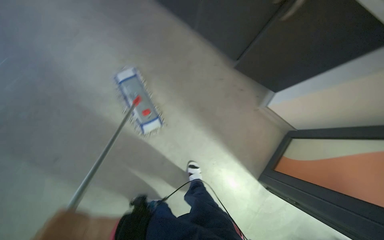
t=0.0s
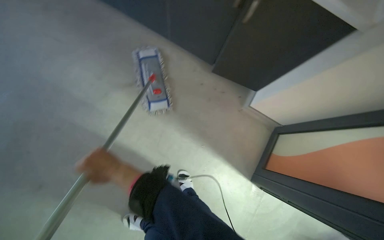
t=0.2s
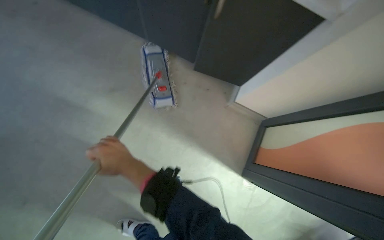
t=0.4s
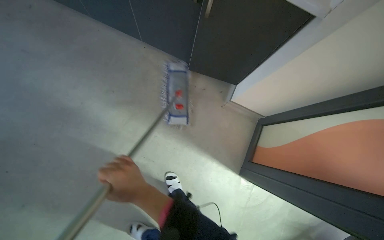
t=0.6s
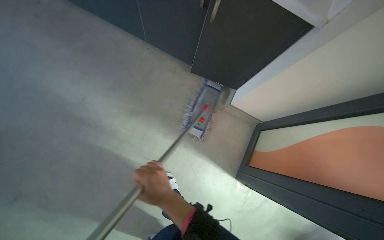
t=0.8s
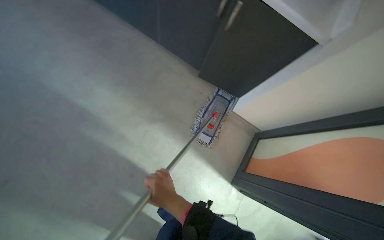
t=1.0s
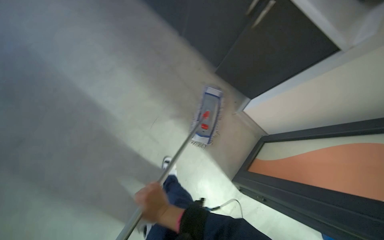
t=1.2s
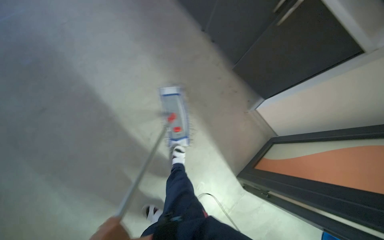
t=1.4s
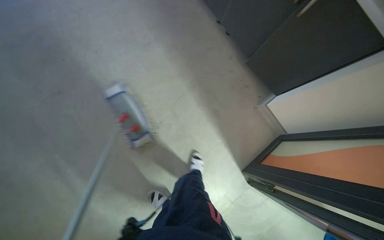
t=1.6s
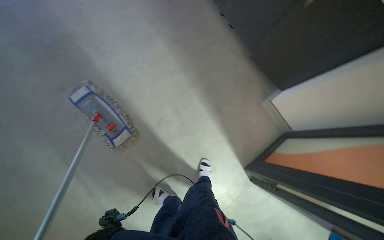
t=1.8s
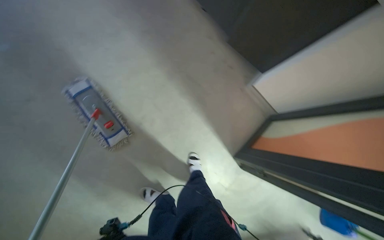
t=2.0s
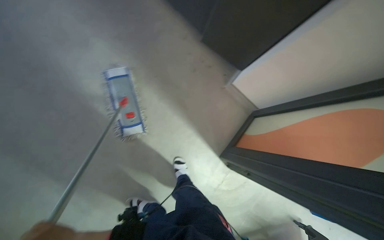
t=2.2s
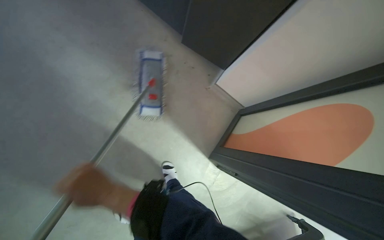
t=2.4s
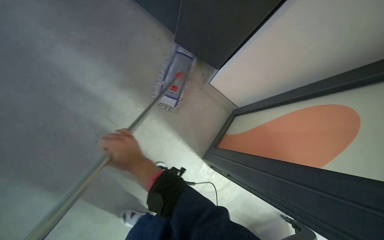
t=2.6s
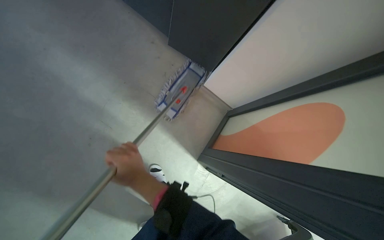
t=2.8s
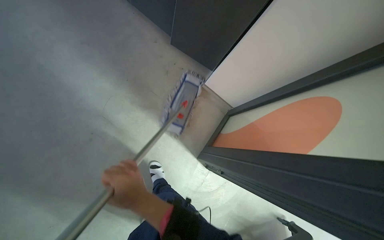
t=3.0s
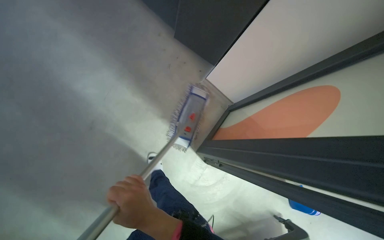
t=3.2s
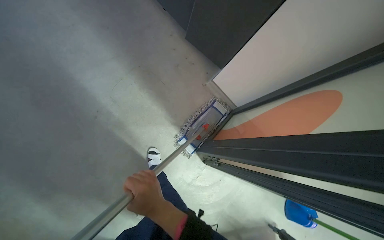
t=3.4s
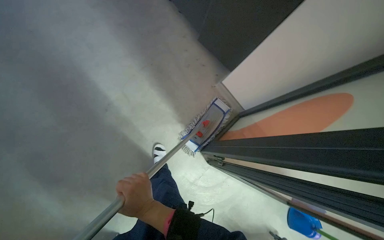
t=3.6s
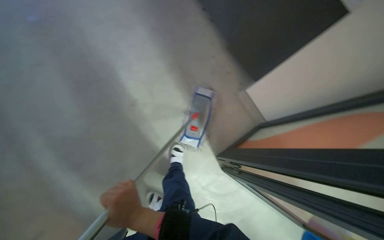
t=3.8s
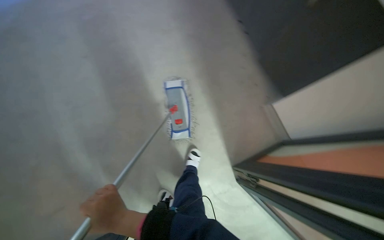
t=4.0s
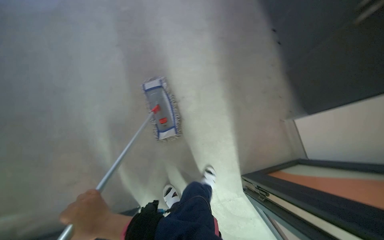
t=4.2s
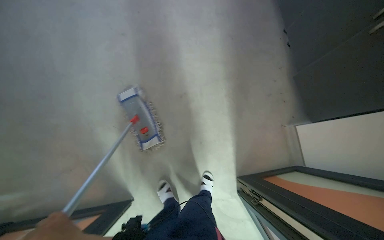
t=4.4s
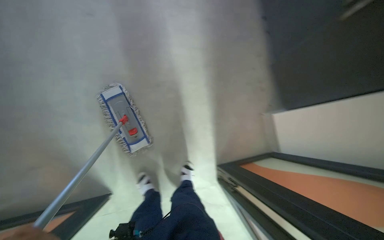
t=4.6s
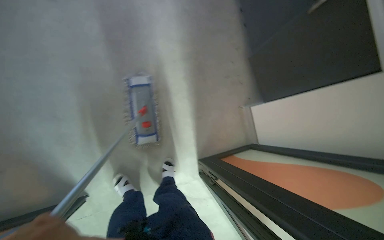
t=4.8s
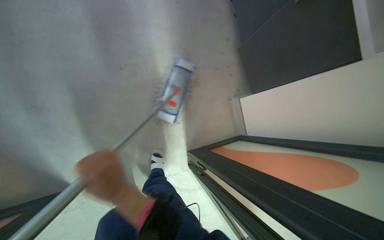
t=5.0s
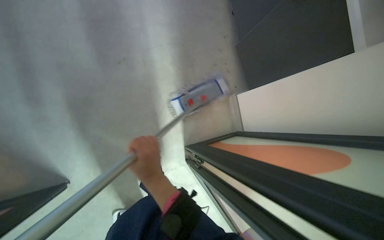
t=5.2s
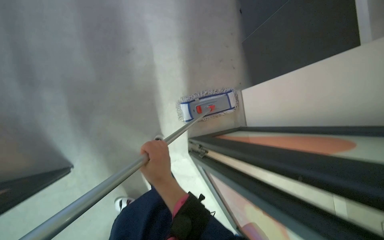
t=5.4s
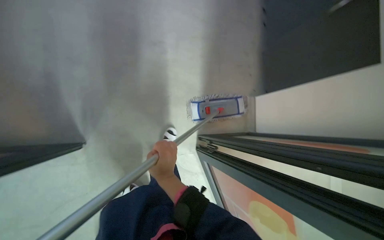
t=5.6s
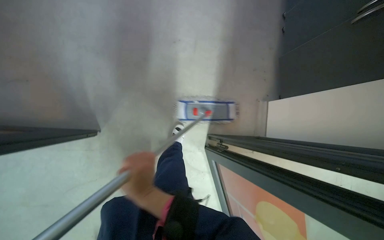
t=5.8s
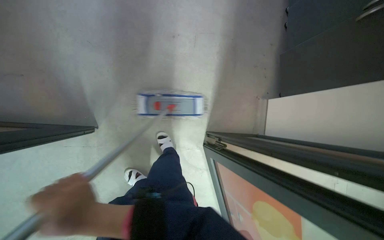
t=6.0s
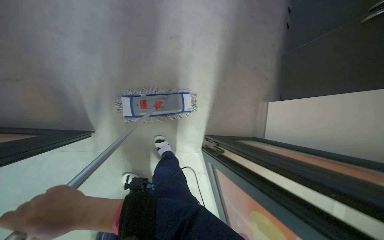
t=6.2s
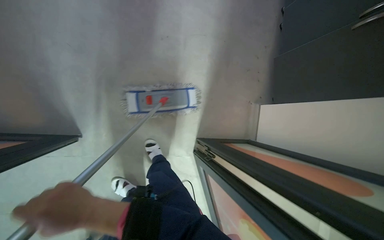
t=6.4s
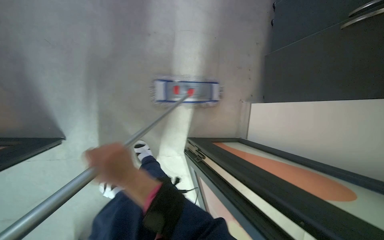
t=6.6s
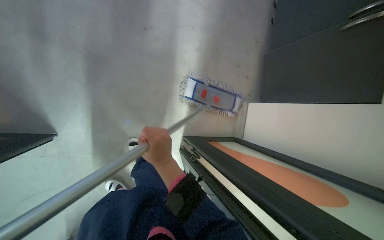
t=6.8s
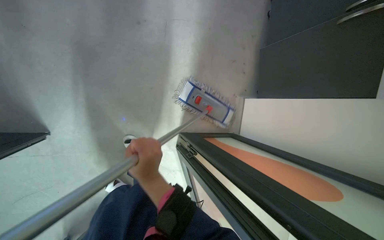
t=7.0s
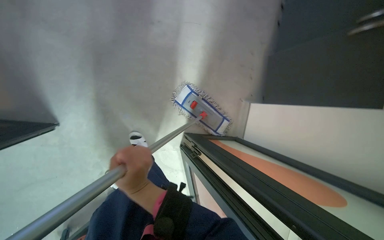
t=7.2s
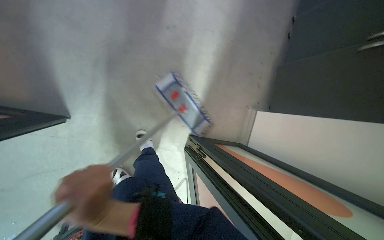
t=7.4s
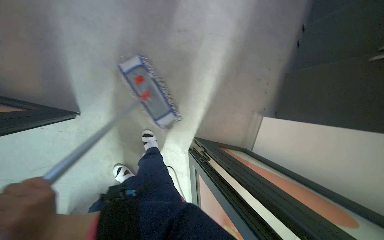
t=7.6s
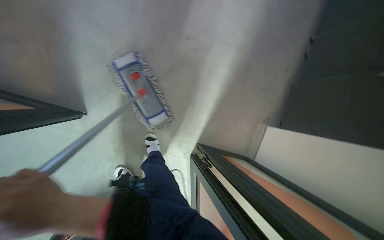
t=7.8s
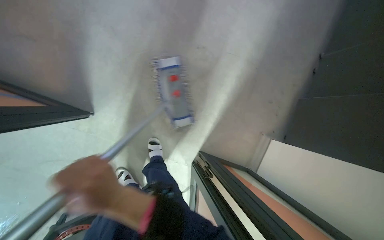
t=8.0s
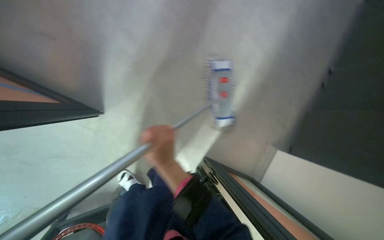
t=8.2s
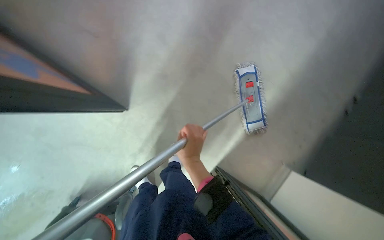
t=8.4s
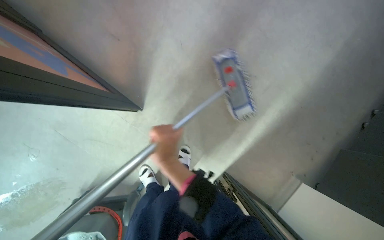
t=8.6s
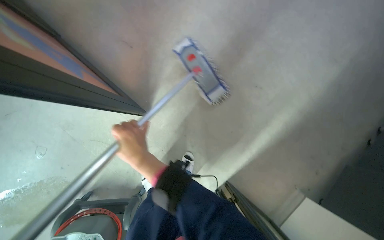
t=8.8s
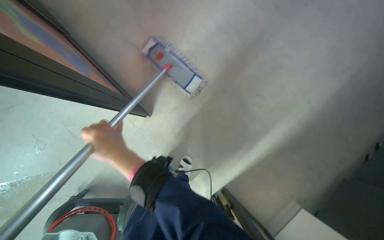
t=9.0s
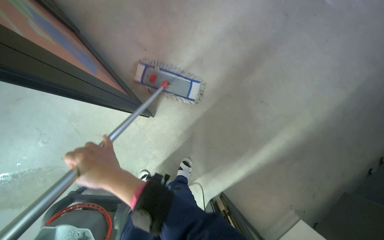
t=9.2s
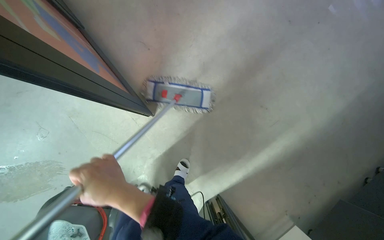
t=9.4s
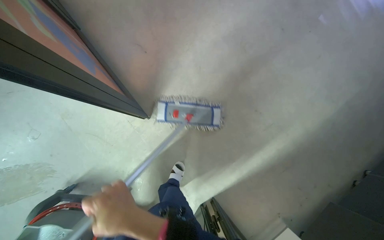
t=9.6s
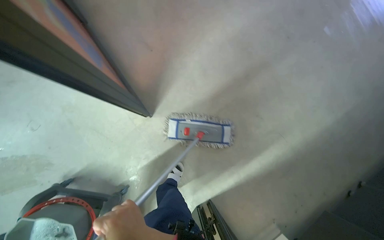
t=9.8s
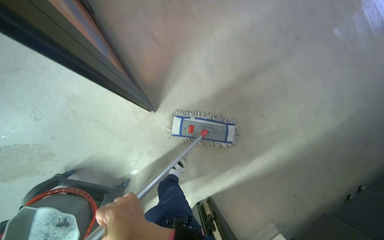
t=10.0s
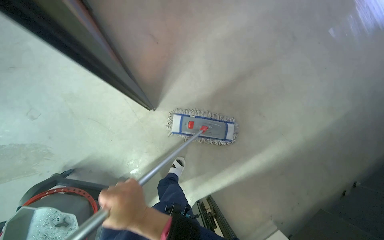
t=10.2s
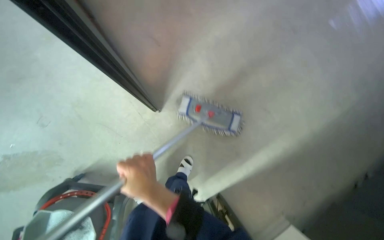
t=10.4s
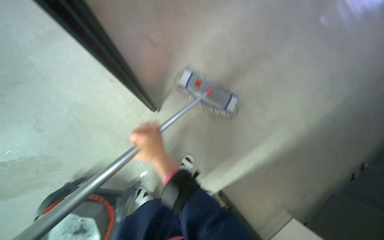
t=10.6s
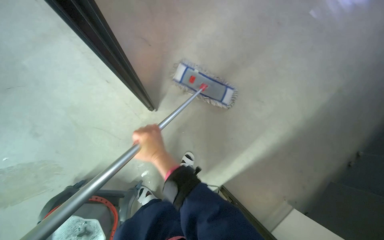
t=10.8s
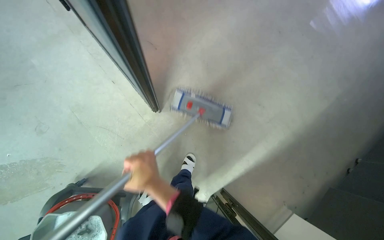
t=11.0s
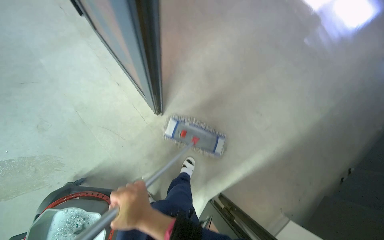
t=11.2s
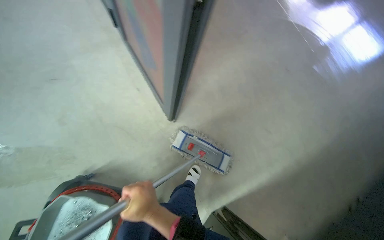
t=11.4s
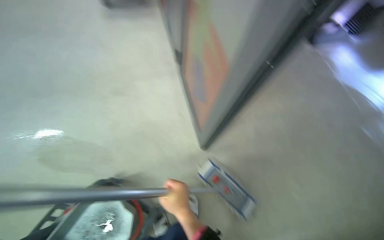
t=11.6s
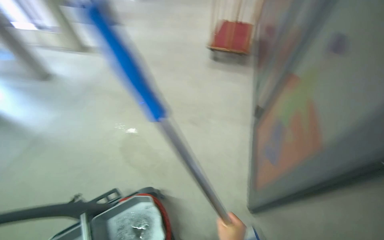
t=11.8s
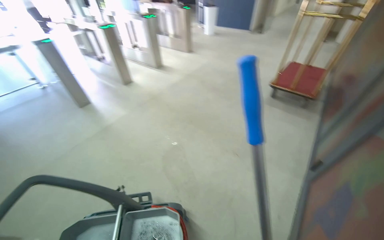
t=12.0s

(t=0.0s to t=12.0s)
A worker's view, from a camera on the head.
Job: mopping floor.
The whole recording: Mopping kitchen floor. The worker mops the kitchen floor with a flat mop, moving around furniture and opening a sliding door to continue the task.
t=3.0s - t=4.4s: The wearer's head swings about 45 degrees to the left.
t=7.6s - t=9.0s: Everything in view rotates roughly 30 degrees clockwise. The left hand is displaced up the picture and farther from the camera by approximately 15 cm, and goes to the right and returns, roughly 20 cm each way.
t=9.0s - t=10.4s: The left hand moves down the picture, some 15 cm.
t=10.4s - t=12.0s: The head travels roughly 50 cm. The head turns to the left by approximately 70 degrees. The view tips upward by approximately 45 degrees.

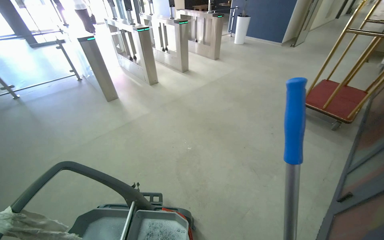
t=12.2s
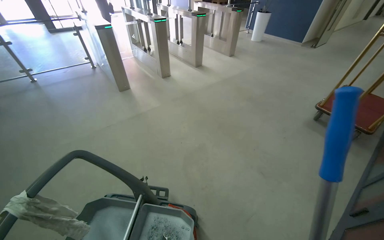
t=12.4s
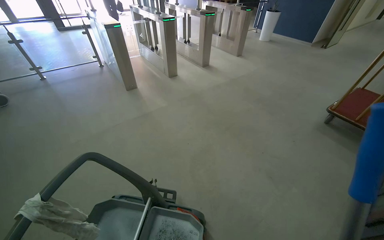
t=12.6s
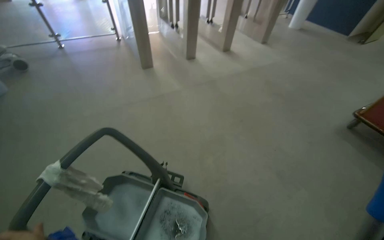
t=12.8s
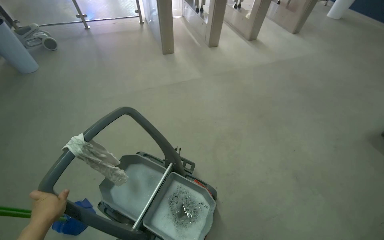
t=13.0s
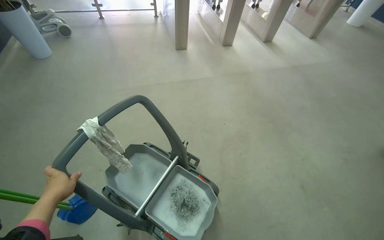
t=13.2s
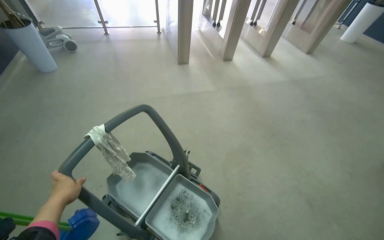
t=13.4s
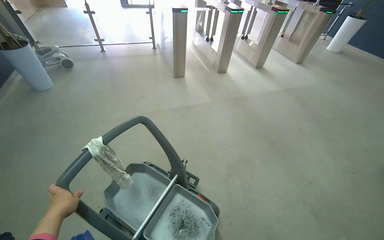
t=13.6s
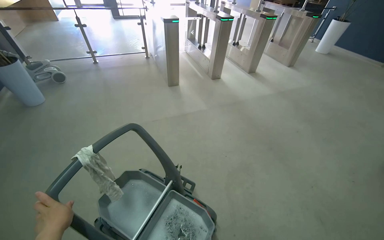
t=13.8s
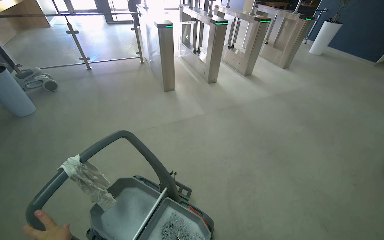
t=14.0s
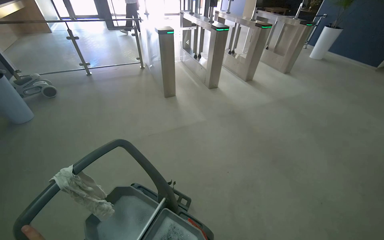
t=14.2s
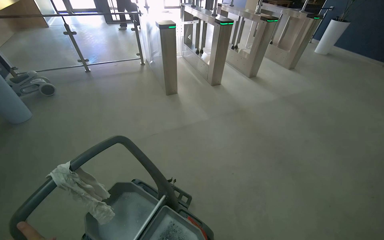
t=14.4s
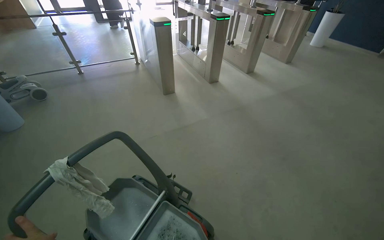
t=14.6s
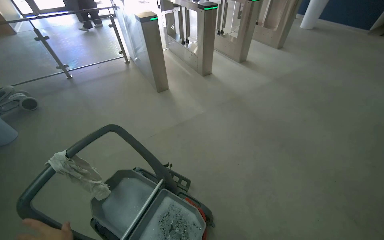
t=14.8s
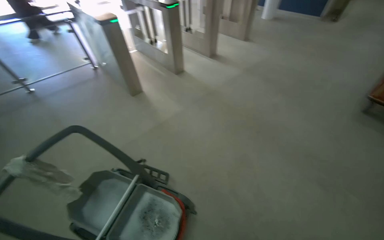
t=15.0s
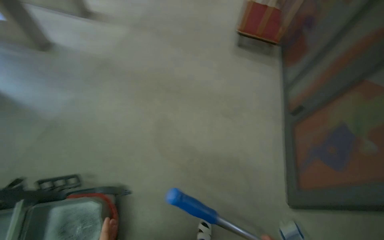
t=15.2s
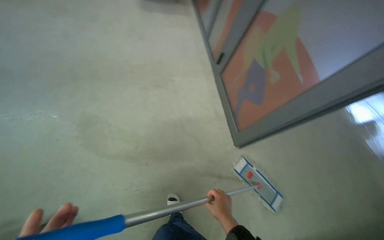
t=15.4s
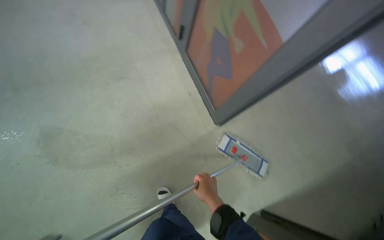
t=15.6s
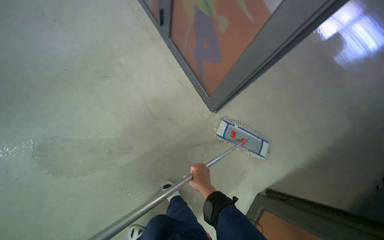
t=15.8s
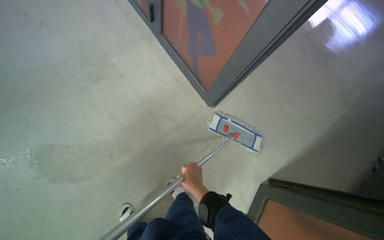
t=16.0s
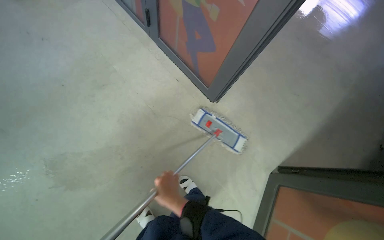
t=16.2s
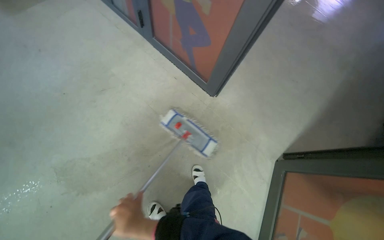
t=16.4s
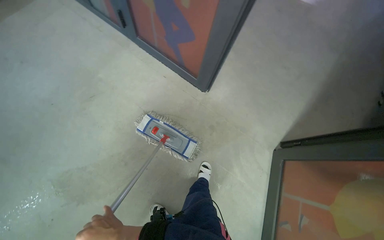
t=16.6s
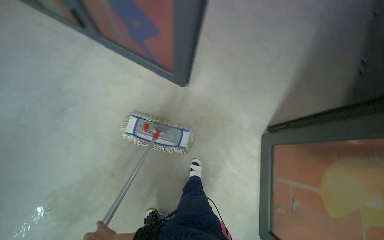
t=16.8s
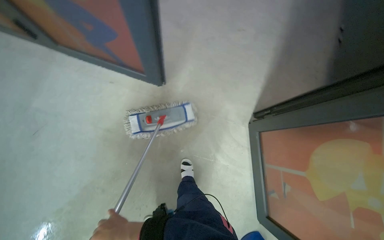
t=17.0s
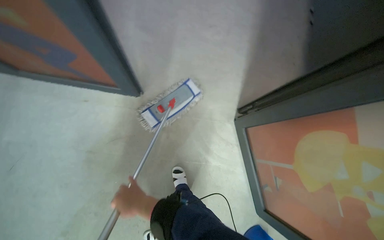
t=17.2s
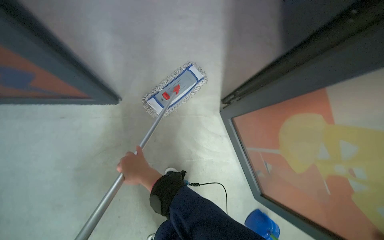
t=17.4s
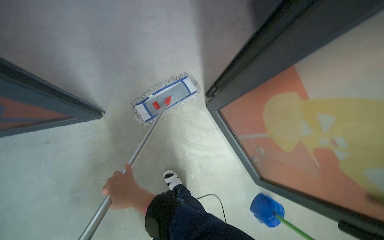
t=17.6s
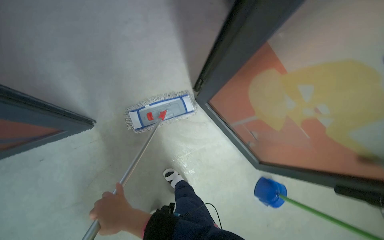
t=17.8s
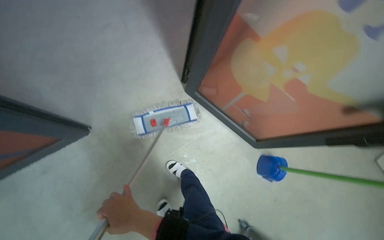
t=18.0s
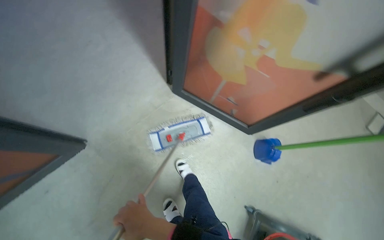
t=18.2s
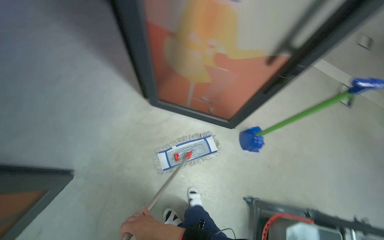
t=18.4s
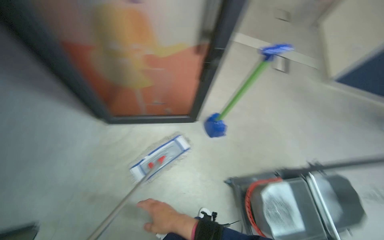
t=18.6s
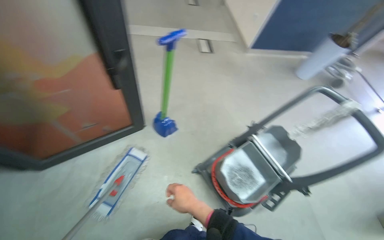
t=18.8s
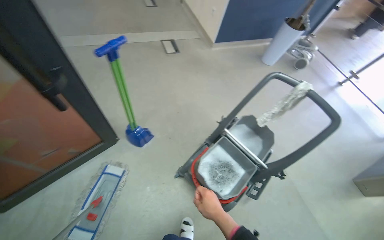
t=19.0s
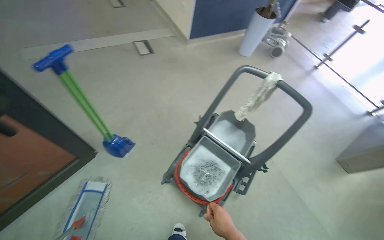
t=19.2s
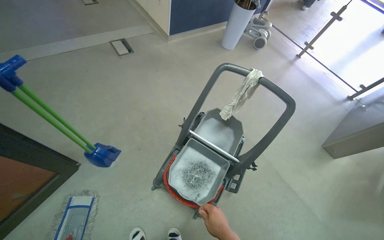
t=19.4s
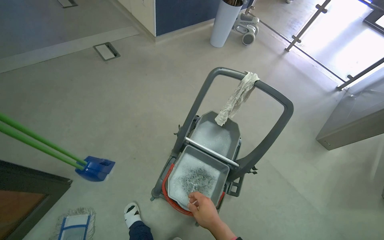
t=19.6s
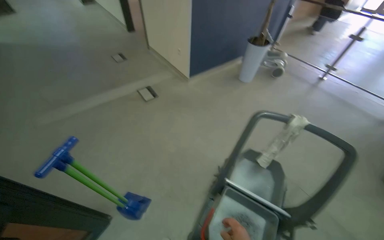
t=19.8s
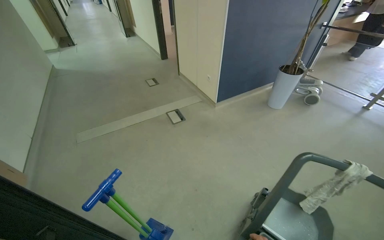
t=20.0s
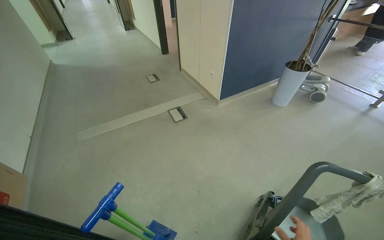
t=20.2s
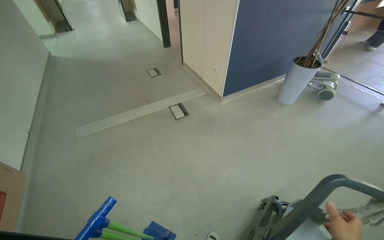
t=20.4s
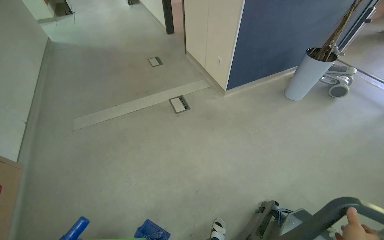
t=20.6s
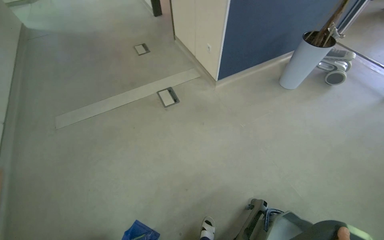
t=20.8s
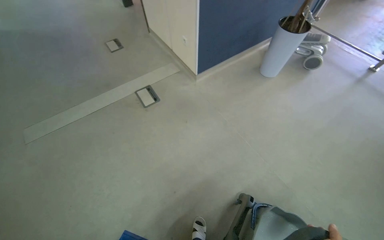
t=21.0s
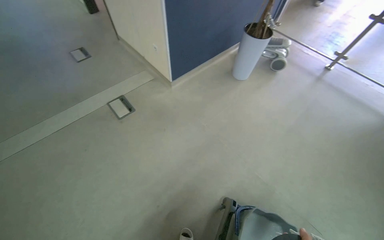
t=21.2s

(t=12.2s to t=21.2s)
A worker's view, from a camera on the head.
Job: mopping floor.
The whole recording: Mopping kitchen floor. The worker mops the kitchen floor with a flat mop, moving around furniture and opening a sliding door to continue the task.
t=12.2s - t=13.8s: The head rotates about 25 degrees to the left.
t=13.8s - t=15.2s: The wearer looks some 50 degrees further to the right. The view tips downward by approximately 15 degrees.
t=15.2s - t=16.6s: The head rotates roughly 70 degrees to the right. The view tilts some 25 degrees downward.
t=16.6s - t=18.2s: The head rotates roughly 75 degrees to the right.
t=18.2s - t=19.8s: The camera travels about 70 cm. The wearer looks approximately 85 degrees further to the right.
t=19.8s - t=21.2s: The head travels about 60 cm.
